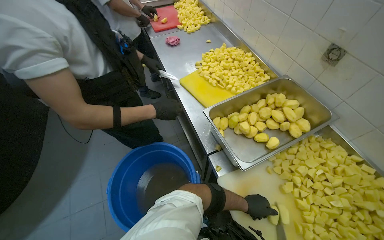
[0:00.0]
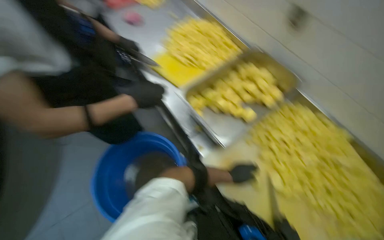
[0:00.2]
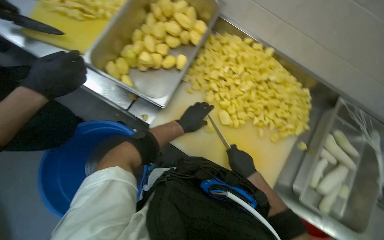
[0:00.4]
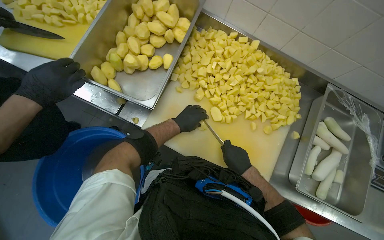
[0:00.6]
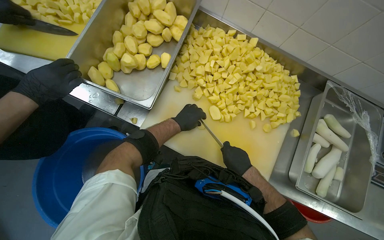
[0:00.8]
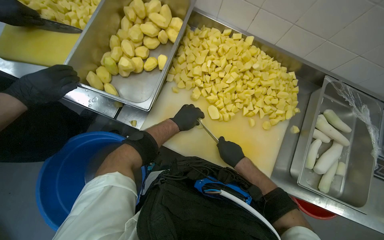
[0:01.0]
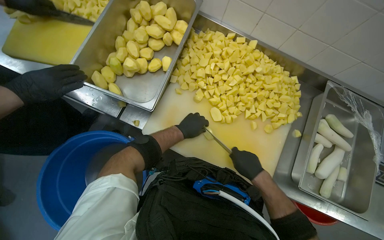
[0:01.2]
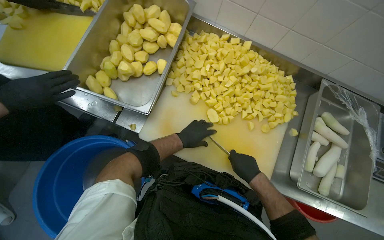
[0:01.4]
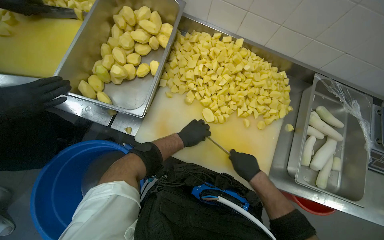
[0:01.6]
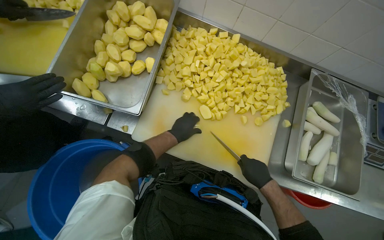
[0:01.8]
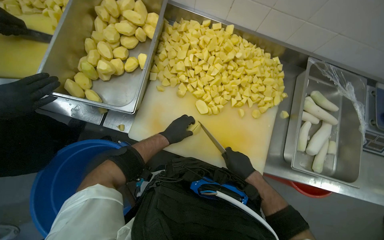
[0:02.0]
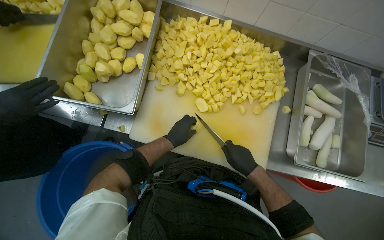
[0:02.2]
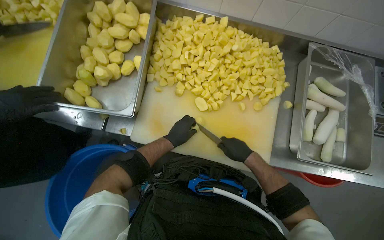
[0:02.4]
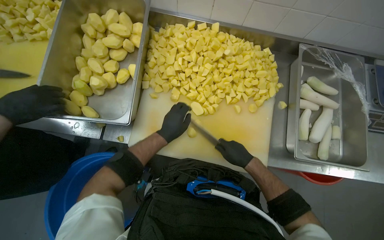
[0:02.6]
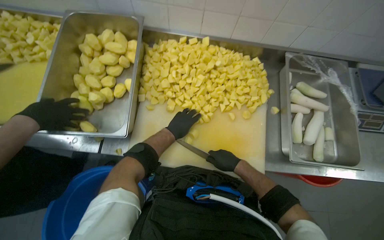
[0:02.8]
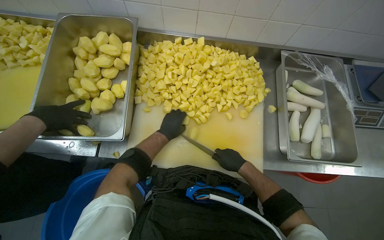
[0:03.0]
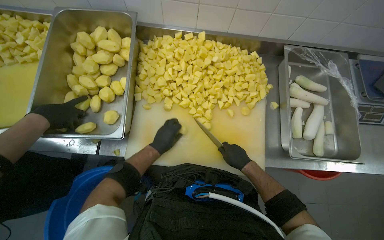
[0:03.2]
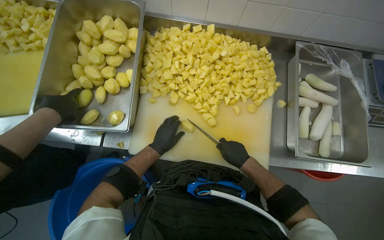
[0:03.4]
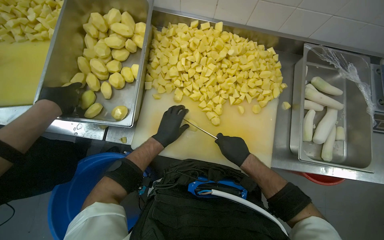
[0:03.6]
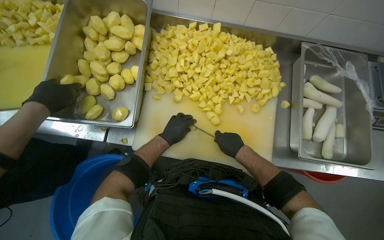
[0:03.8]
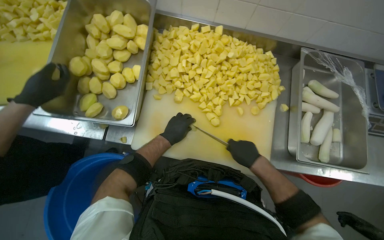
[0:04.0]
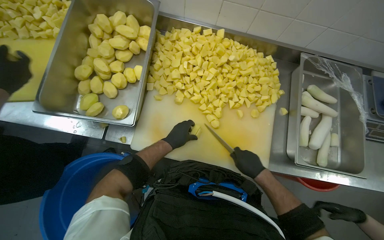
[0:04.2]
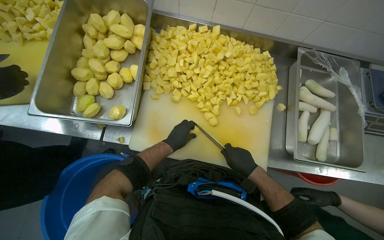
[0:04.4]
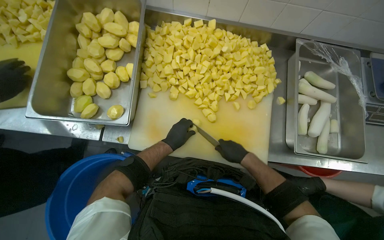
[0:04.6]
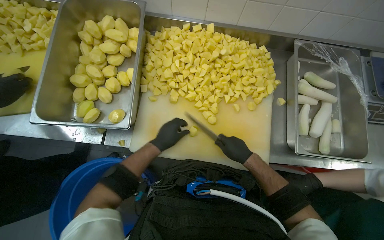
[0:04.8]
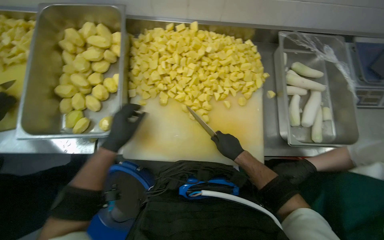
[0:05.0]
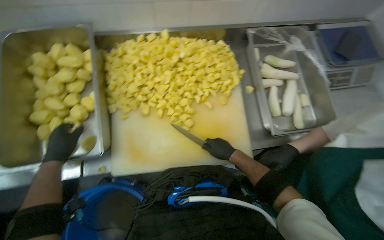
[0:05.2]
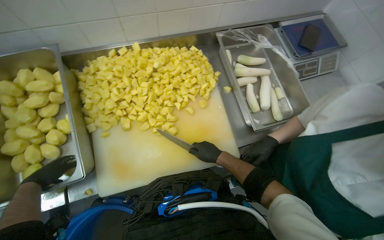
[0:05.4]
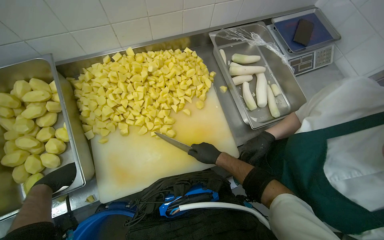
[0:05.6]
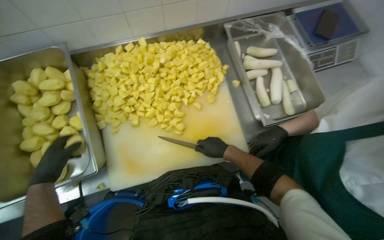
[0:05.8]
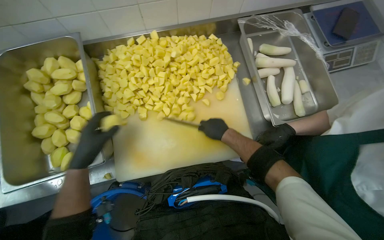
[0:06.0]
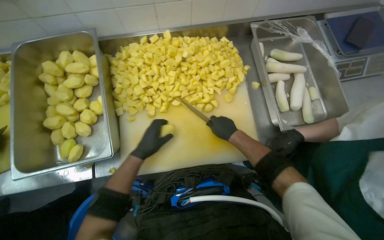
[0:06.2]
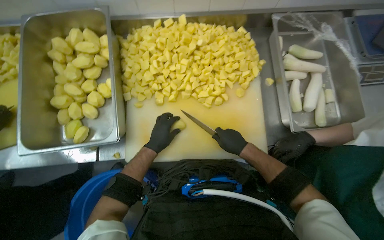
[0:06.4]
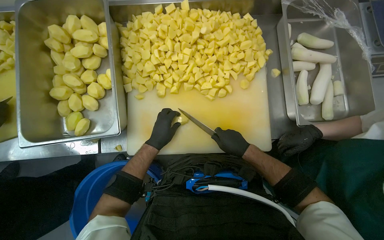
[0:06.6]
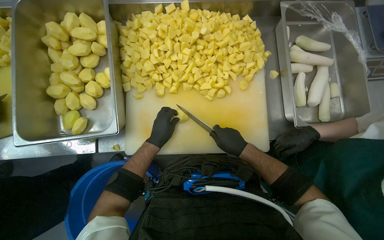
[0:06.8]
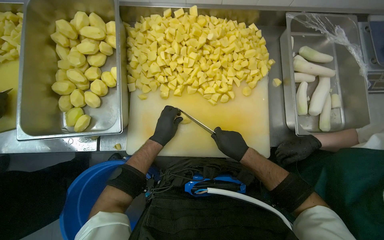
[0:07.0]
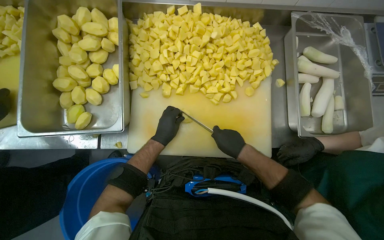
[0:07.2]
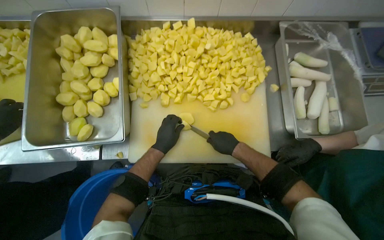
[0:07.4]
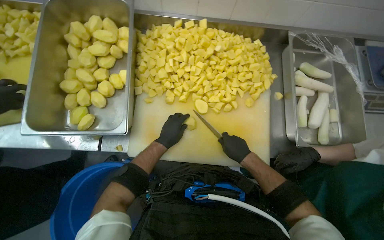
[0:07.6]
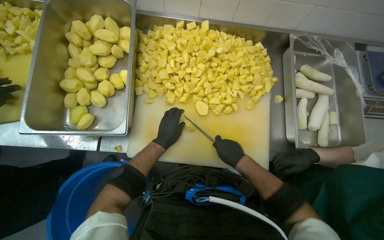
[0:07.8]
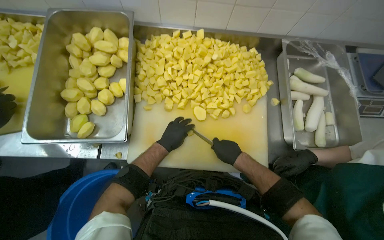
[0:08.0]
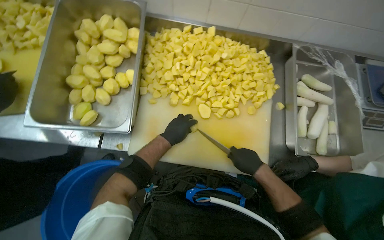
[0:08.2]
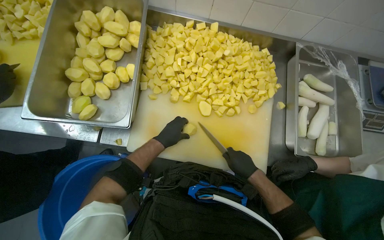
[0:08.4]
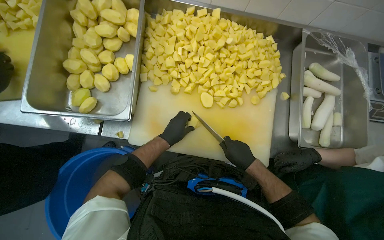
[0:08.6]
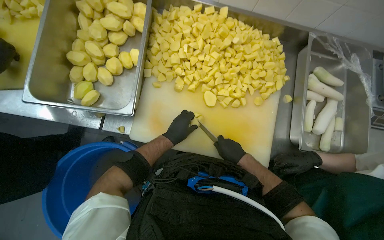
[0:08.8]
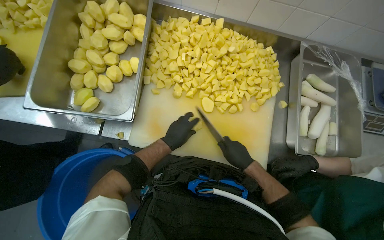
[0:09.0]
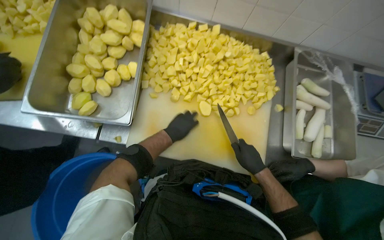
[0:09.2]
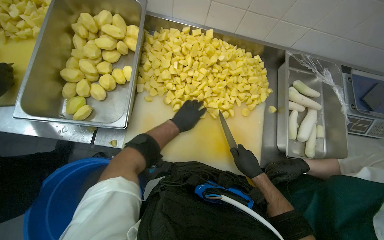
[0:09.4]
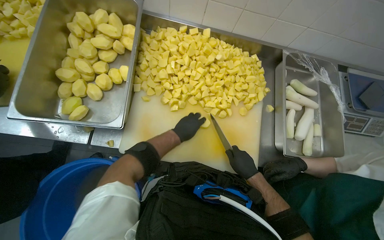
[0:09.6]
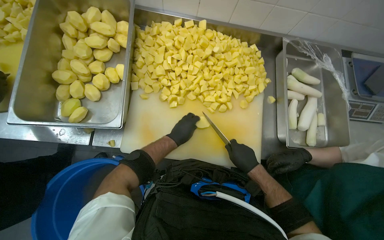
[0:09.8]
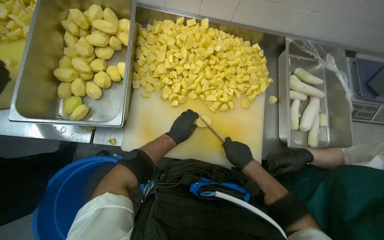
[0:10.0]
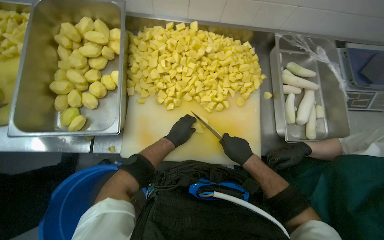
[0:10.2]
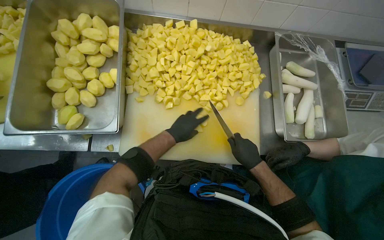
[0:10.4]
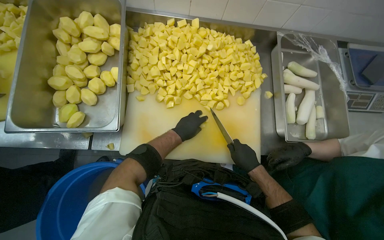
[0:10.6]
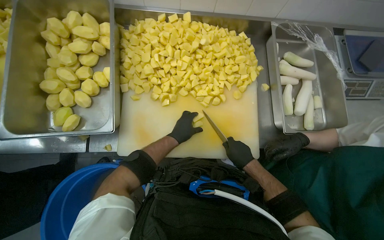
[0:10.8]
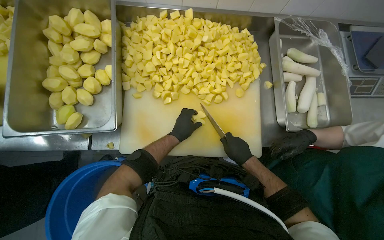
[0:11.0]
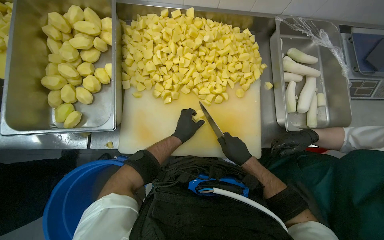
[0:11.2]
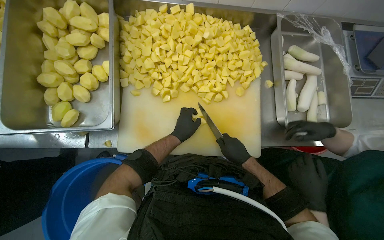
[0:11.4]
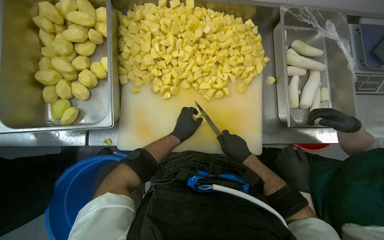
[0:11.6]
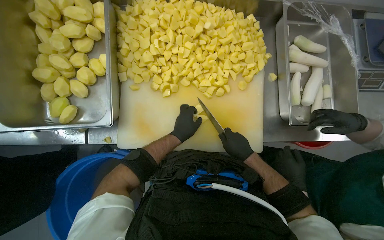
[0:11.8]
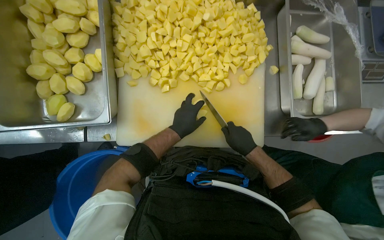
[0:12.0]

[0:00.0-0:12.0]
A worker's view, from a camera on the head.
Job: preparing food.
The whole recording: Cutting potatoes into pieces. The worker dices peeled potatoes into smaller pieces on a cutting board.
0:00.0 to 0:01.6: The wearer's head swings roughly 50 degrees to the right. The view tilts roughly 20 degrees downward.
0:03.0 to 0:04.4: The hands stay close to where they were, moving slightly.
0:04.4 to 0:06.0: The left hand shifts some 20 cm to the left and nearer to the camera.
0:06.0 to 0:07.6: The left hand shifts approximately 20 cm to the right and farther from the camera.
0:07.6 to 0:09.0: The hands are busy where they are.
0:10.4 to 0:12.0: The hands make small movements and keep their place.

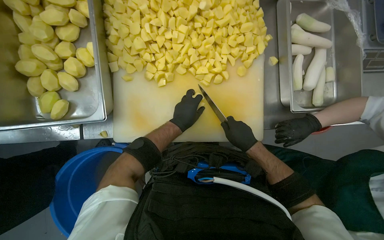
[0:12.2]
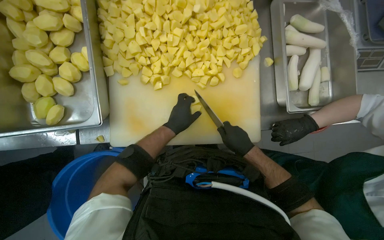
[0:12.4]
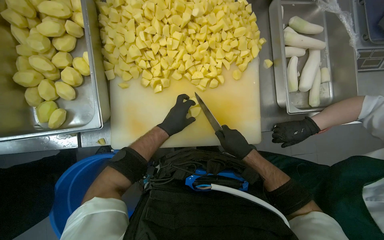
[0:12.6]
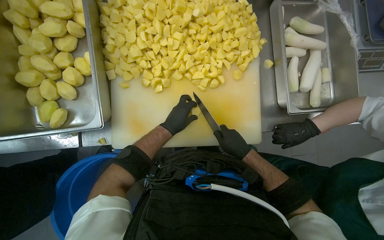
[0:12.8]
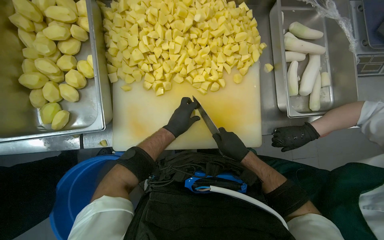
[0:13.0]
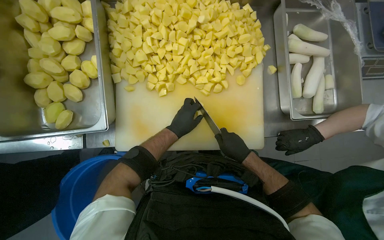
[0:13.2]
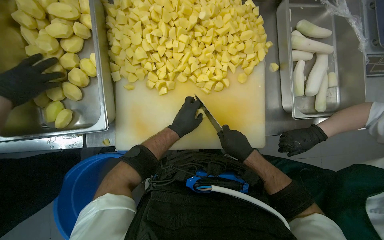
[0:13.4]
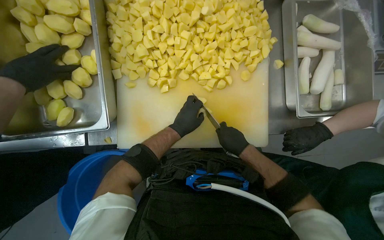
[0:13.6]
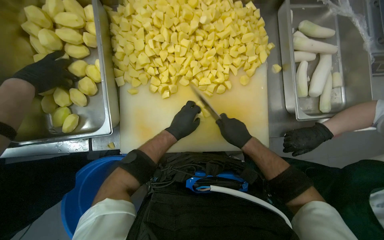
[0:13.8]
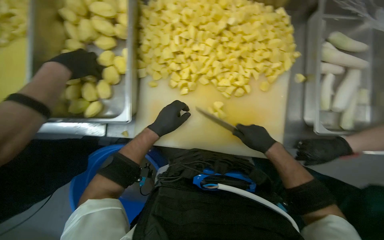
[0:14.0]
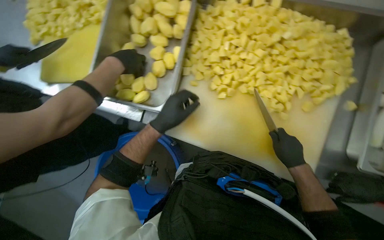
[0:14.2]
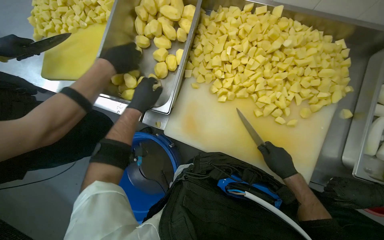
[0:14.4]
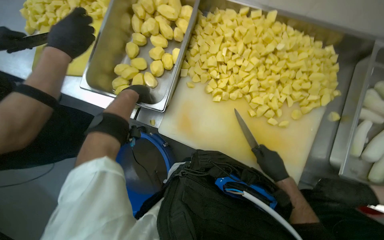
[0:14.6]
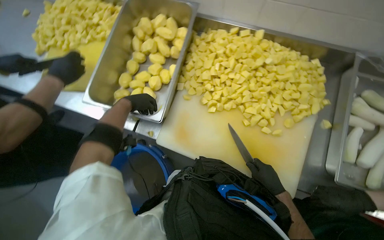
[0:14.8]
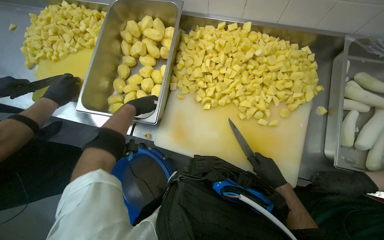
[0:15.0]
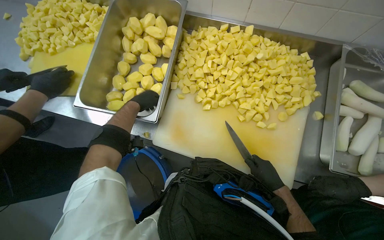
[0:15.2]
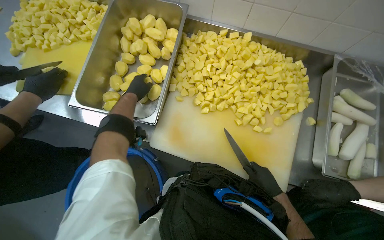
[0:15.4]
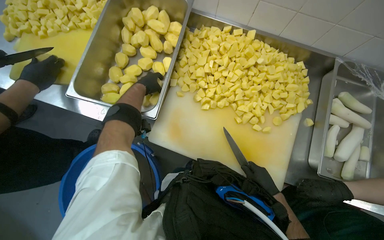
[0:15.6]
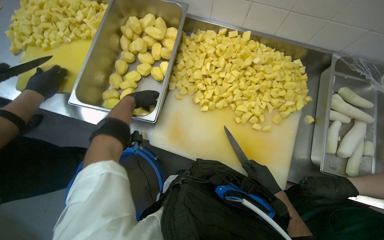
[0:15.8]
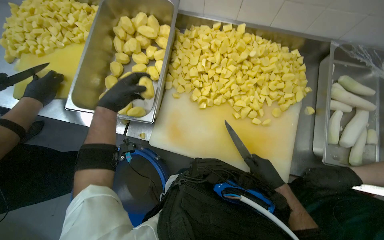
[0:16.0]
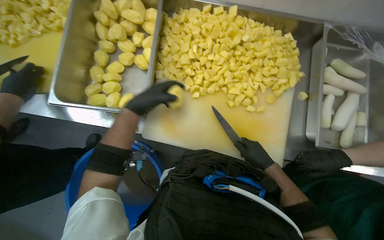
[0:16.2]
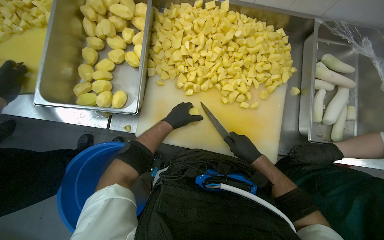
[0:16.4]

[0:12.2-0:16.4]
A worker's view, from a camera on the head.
Job: preparing food.
The whole recording: Cutting potatoes into pieces. The worker dices peeled potatoes into smaller pieces on a cutting board.
0:12.2 to 0:13.6: The hands work in one place, with small movements.
0:15.0 to 0:16.4: The left hand goes some 20 cm to the right and down the picture.

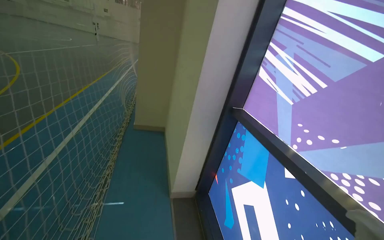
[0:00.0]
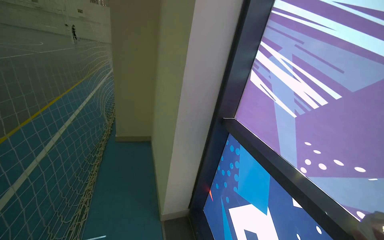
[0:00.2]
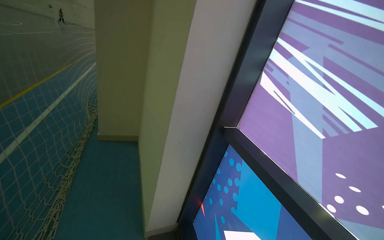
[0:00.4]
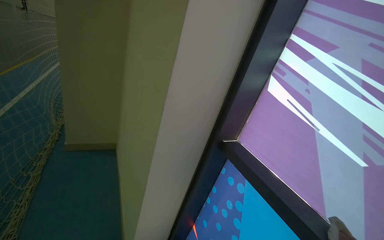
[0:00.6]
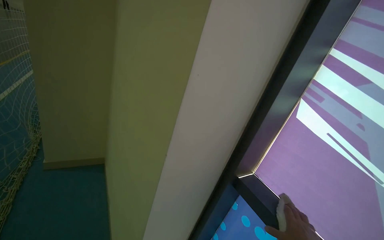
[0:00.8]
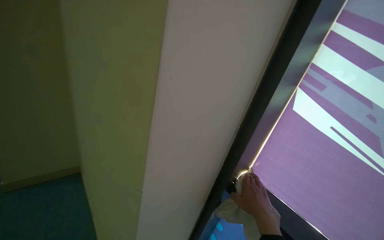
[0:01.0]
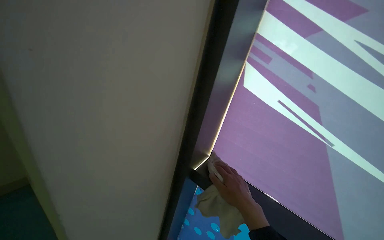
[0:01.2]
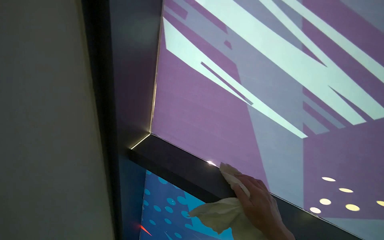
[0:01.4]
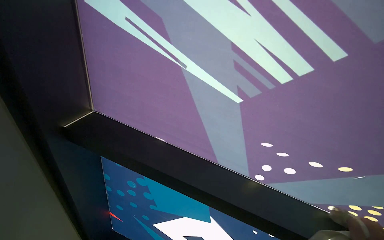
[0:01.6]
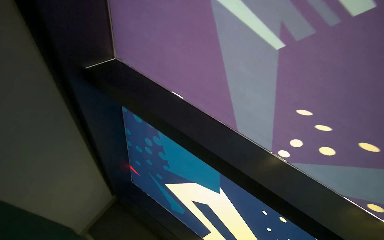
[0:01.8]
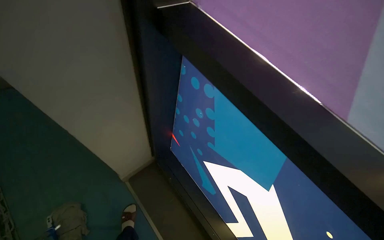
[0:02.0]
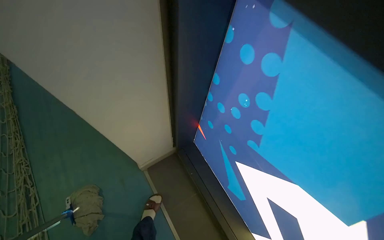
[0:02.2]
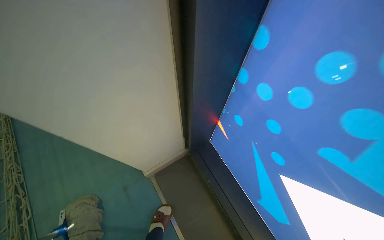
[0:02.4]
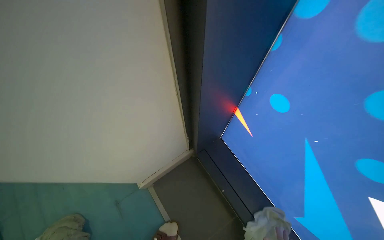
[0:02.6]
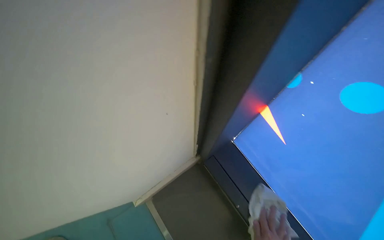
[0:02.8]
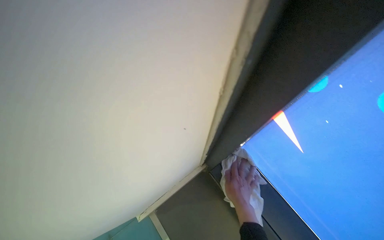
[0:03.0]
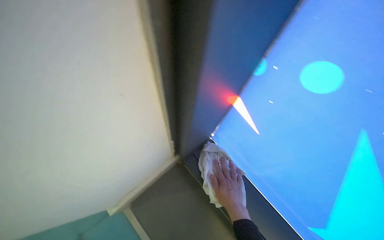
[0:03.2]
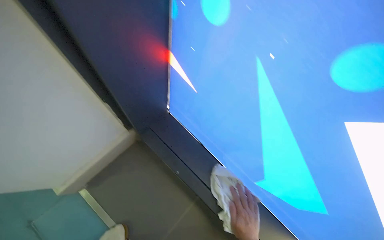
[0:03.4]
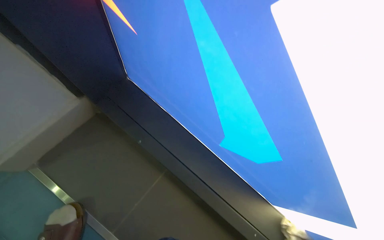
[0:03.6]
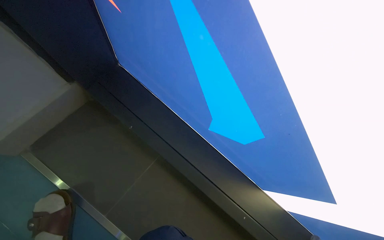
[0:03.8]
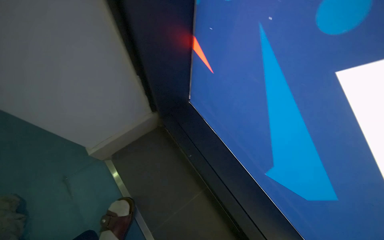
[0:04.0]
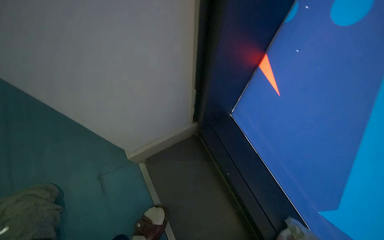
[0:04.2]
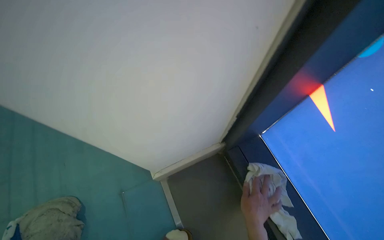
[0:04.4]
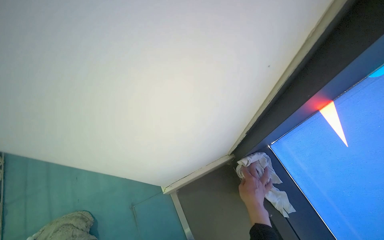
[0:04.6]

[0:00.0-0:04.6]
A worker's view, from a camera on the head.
Job: cleaning windows.
The whole recording: Wiping window frames. The worker uses a cloth to wipe the frames of the large windows.
0:00.0 to 0:01.6: The wearer moves roughly 70 cm. The wearer's head swings approximately 60 degrees to the right. The view tilts approximately 25 degrees downward.
0:01.6 to 0:03.0: The head travels about 90 cm. The wearer's head swings approximately 40 degrees to the left. The wearer looks about 25 degrees further downward.
